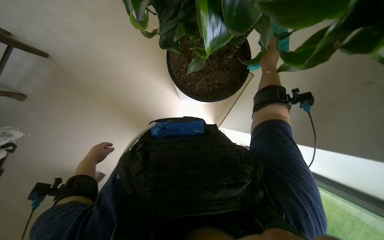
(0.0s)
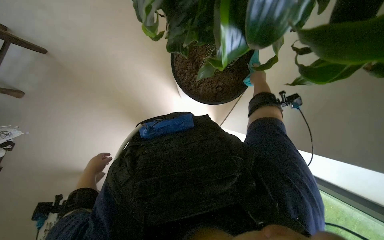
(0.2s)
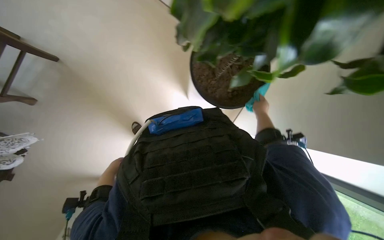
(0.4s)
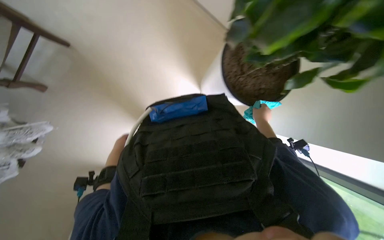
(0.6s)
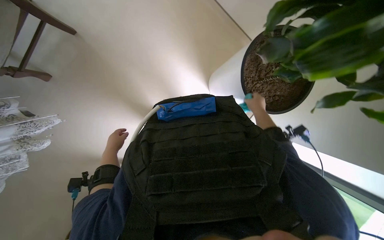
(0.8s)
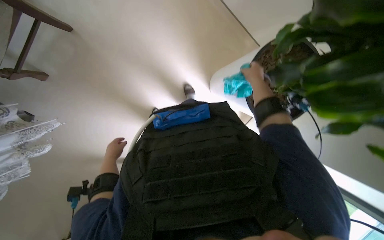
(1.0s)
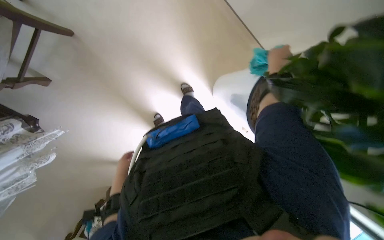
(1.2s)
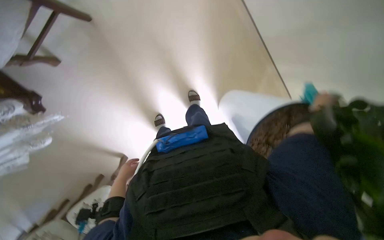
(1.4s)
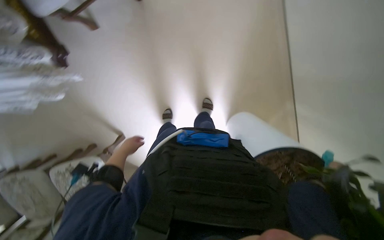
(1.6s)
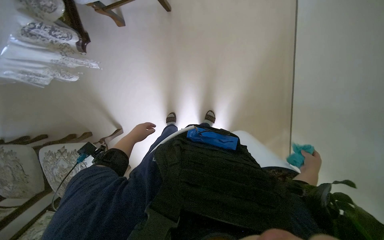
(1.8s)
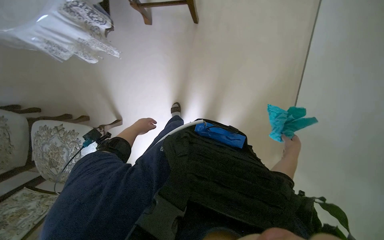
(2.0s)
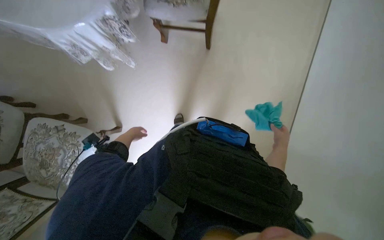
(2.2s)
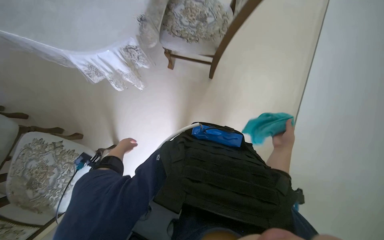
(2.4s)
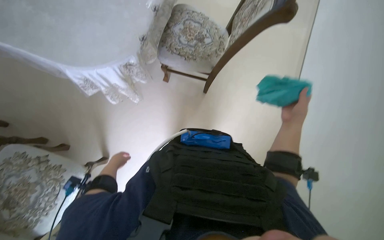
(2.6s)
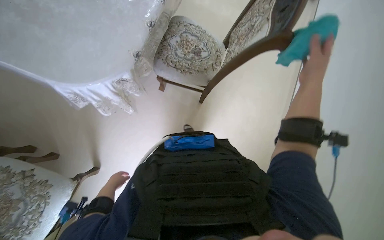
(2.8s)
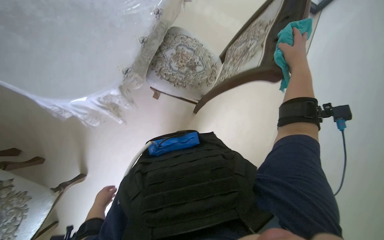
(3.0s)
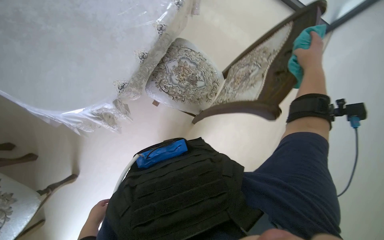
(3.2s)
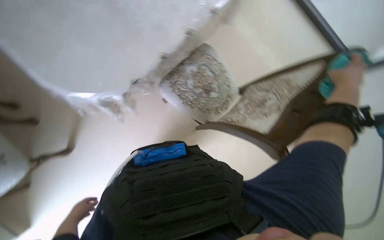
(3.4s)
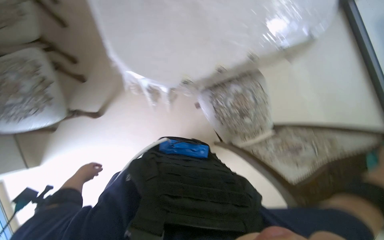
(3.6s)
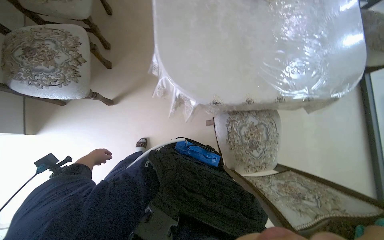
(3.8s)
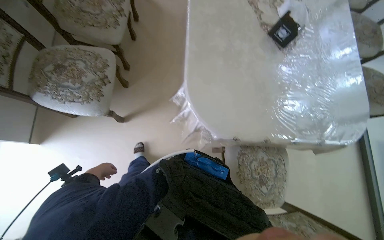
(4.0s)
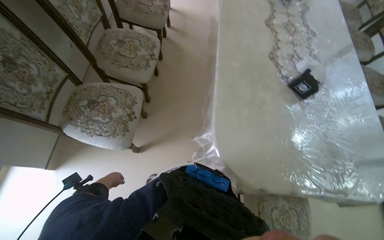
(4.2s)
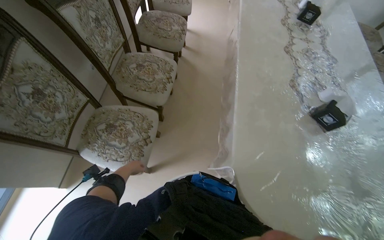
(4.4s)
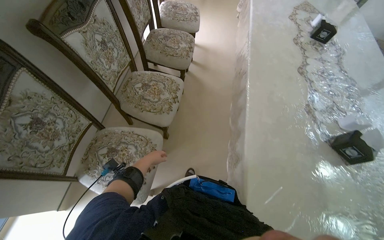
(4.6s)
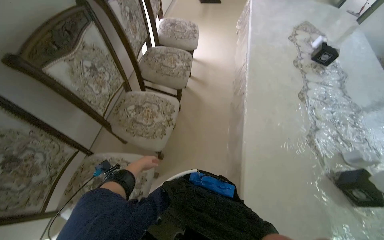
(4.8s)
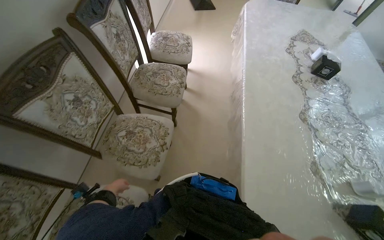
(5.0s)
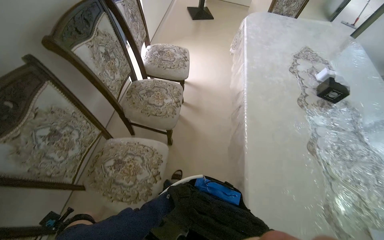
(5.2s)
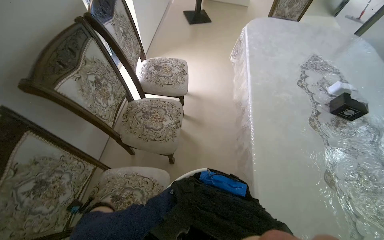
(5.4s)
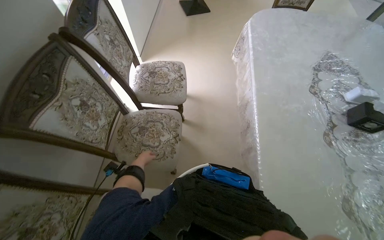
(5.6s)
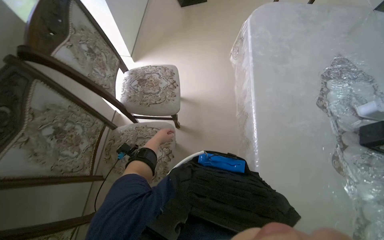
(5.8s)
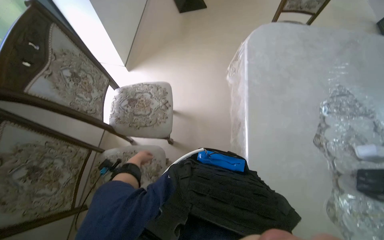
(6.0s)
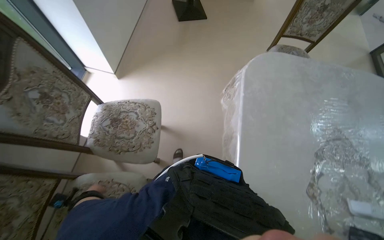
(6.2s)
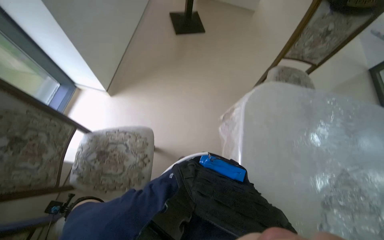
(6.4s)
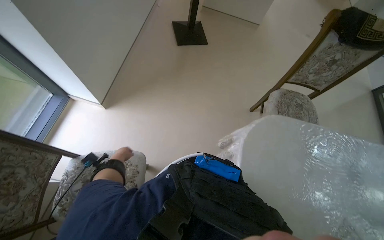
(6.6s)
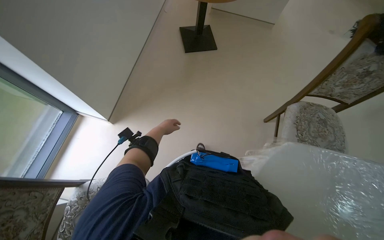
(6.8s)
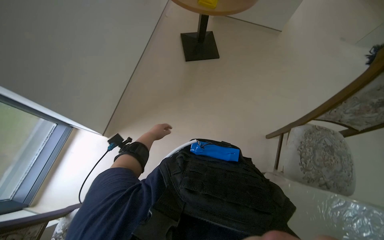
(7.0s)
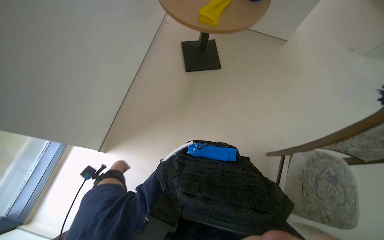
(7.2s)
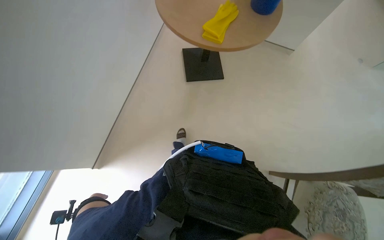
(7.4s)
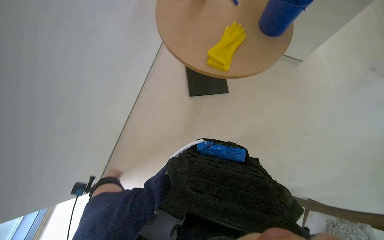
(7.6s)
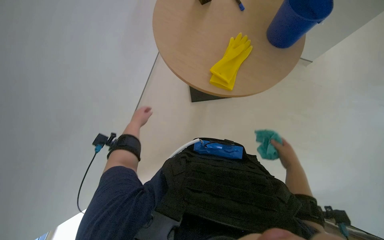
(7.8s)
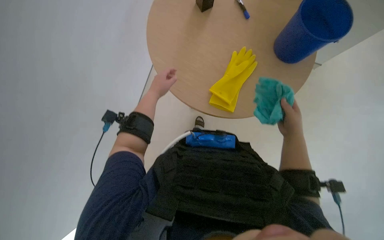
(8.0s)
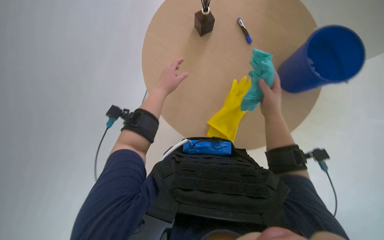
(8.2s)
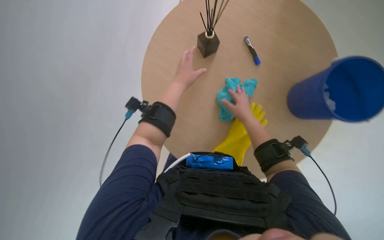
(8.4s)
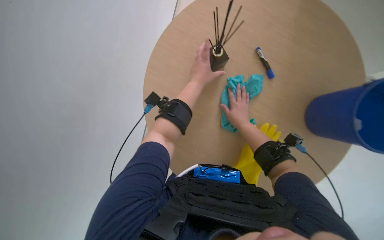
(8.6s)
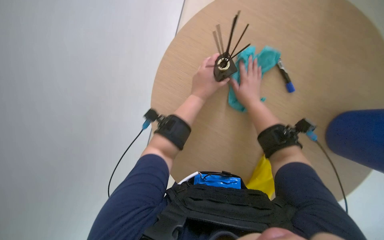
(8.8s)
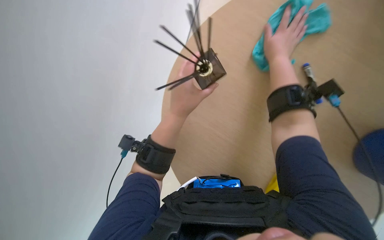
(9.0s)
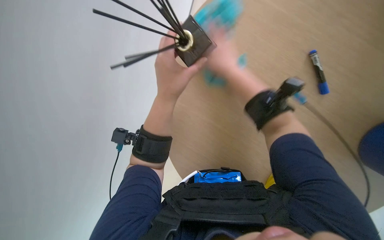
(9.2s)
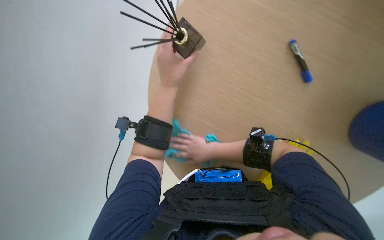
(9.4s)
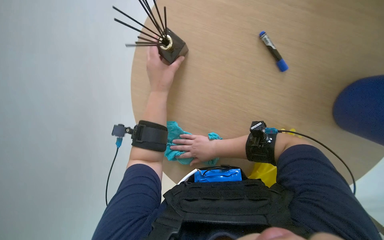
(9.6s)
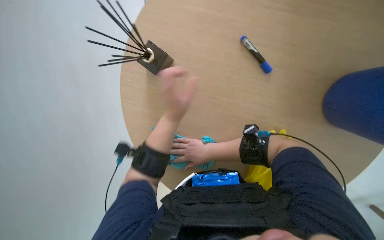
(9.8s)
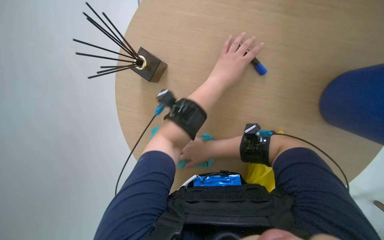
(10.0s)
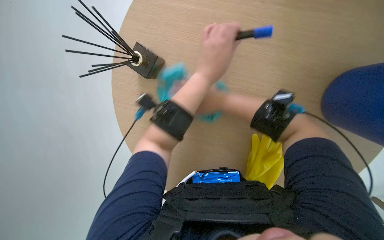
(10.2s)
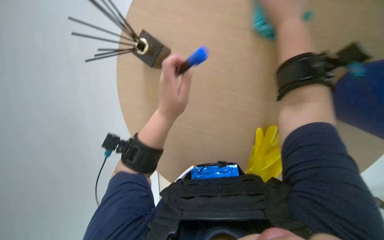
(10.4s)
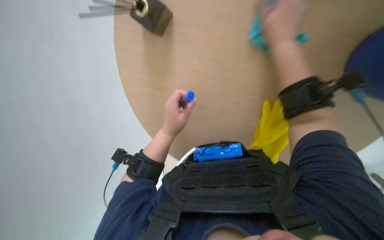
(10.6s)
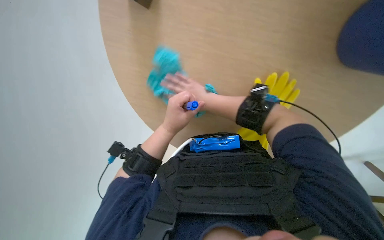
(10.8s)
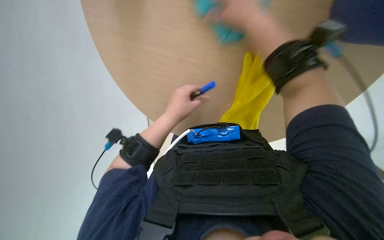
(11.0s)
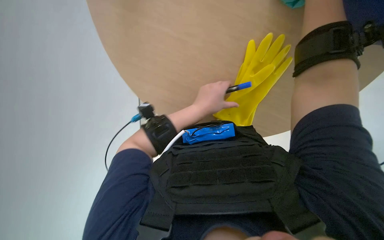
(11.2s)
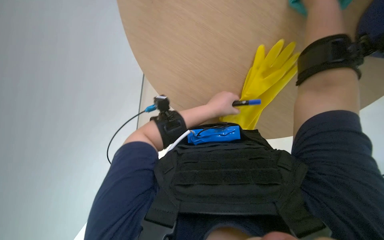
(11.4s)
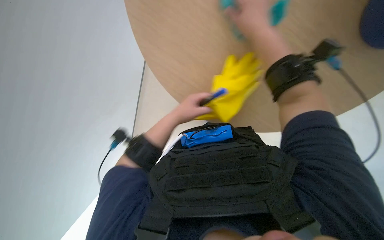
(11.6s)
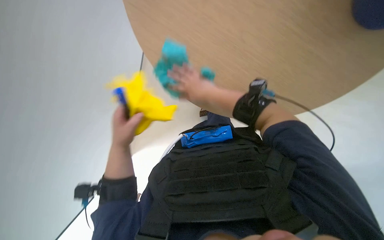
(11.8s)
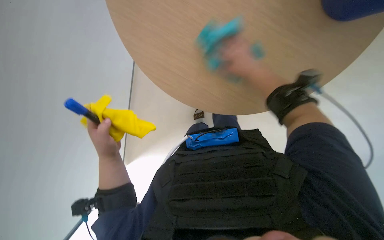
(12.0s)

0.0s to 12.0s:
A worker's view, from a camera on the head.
Job: wiping surfaces.
The whole recording: Wiping various surfaces and objects. The worker wrings a green cloth and wipes the window, a plant, a chair, and table items.
0.0s to 1.6s: The head turns to the left by roughly 25 degrees.
1.6s to 3.0s: The wearer looks roughly 35 degrees further upward. The scene turns roughly 45 degrees clockwise in the picture.
3.0s to 4.4s: The camera travels roughly 50 cm. The view tilts some 25 degrees upward. The scene rotates clockwise by some 75 degrees.
4.4s to 6.0s: The camera is carried roughly 1.5 m.
6.0s to 7.6s: The head travels some 1.5 m.
7.6s to 9.0s: The left hand travels to the right and nearer to the camera by some 35 cm.
9.0s to 10.4s: The left hand moves some 20 cm to the right and comes back.
10.4s to 12.0s: The wearer looks about 15 degrees further downward. The right hand swings nearer and farther, approximately 25 cm each way, with 2 reversals. Meanwhile the left hand moves to the left and down the picture, approximately 20 cm.

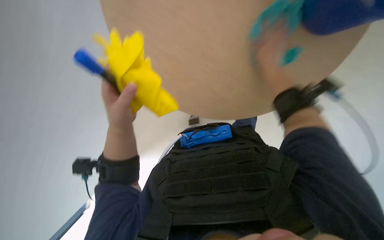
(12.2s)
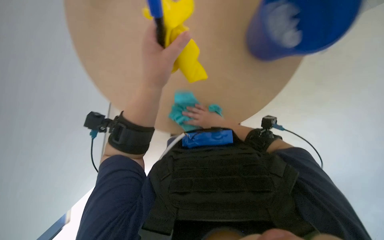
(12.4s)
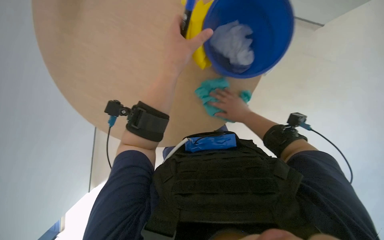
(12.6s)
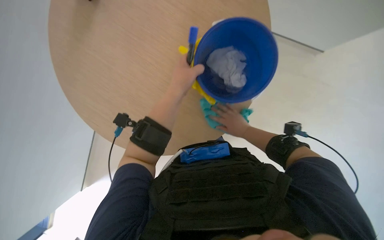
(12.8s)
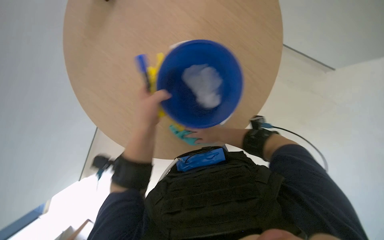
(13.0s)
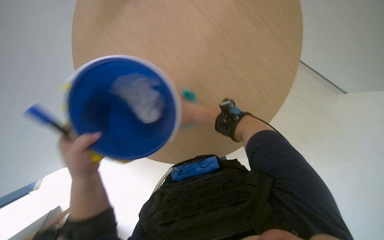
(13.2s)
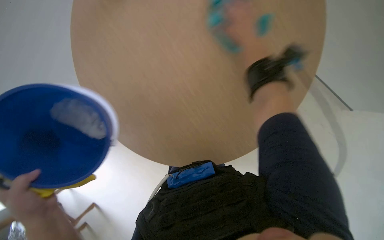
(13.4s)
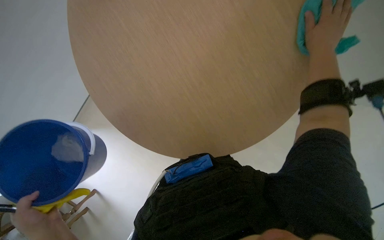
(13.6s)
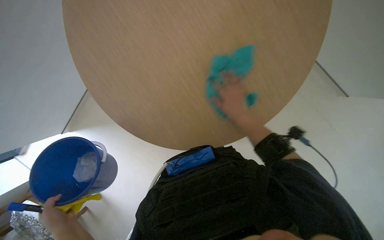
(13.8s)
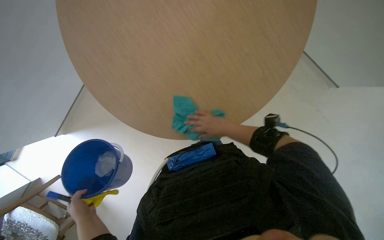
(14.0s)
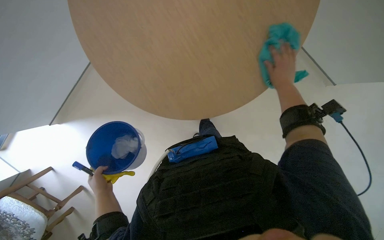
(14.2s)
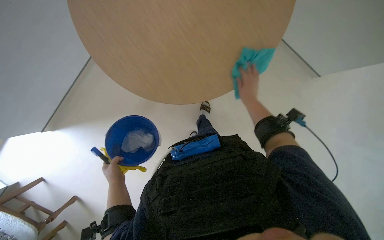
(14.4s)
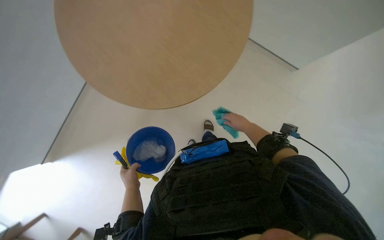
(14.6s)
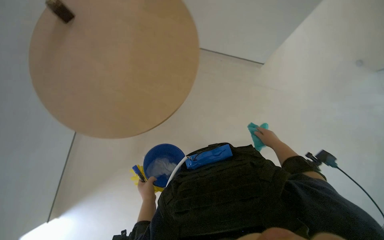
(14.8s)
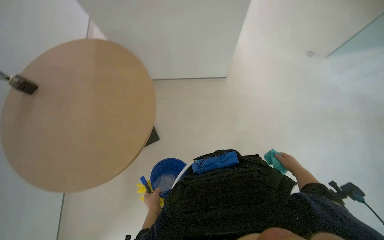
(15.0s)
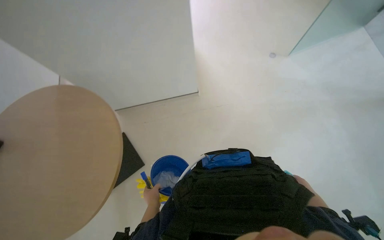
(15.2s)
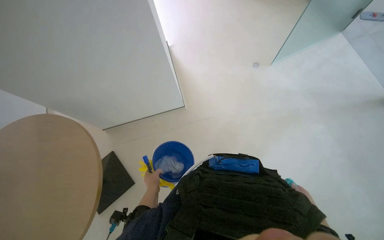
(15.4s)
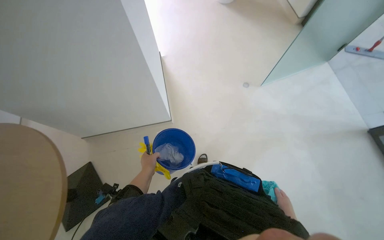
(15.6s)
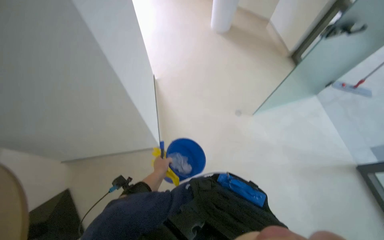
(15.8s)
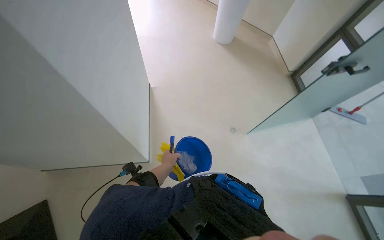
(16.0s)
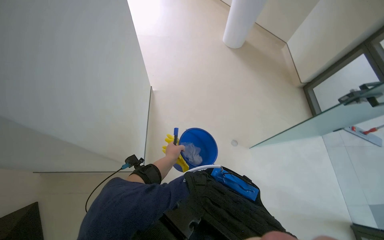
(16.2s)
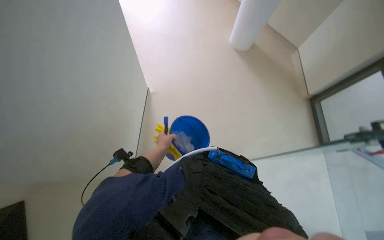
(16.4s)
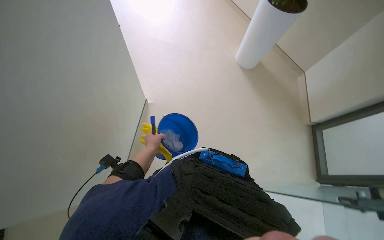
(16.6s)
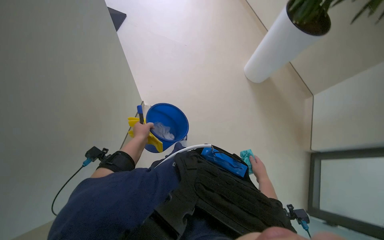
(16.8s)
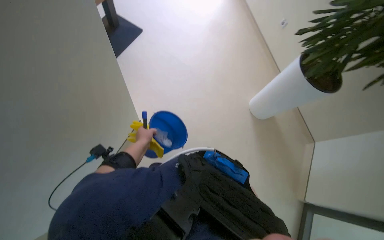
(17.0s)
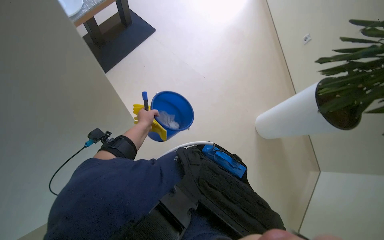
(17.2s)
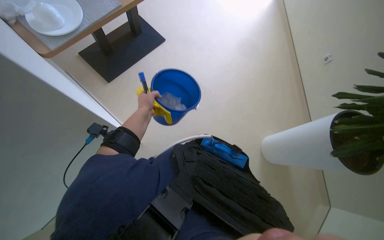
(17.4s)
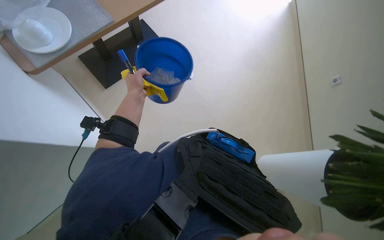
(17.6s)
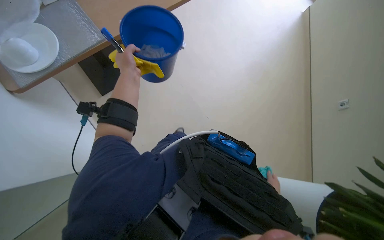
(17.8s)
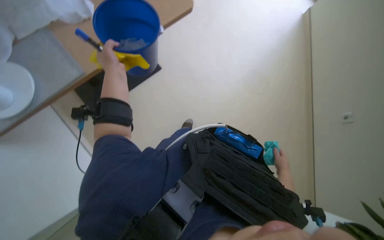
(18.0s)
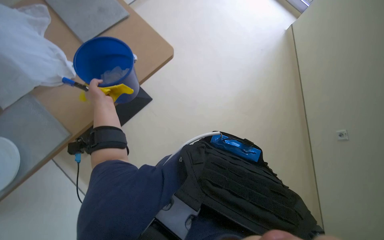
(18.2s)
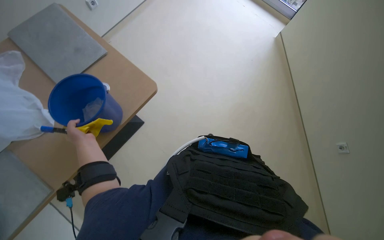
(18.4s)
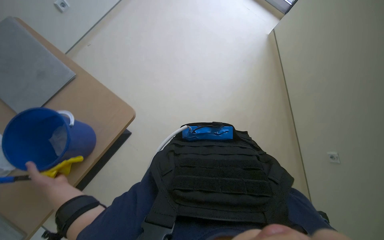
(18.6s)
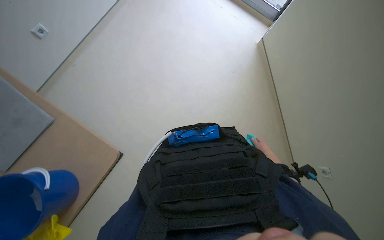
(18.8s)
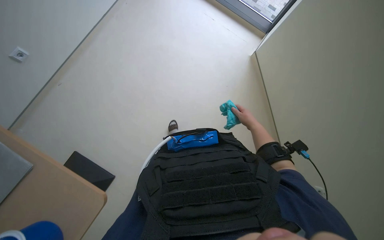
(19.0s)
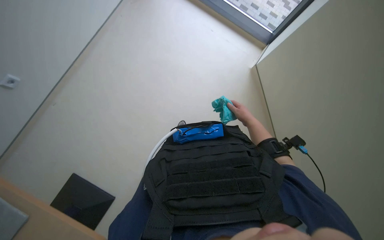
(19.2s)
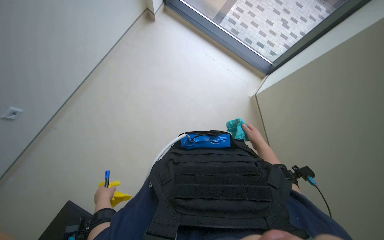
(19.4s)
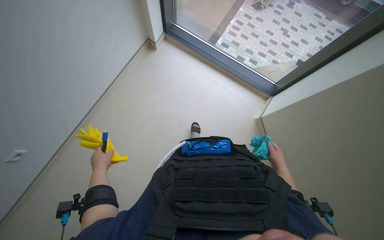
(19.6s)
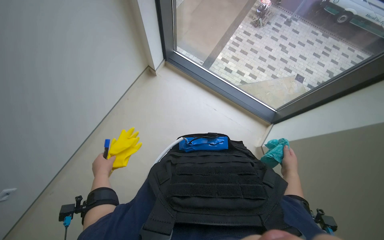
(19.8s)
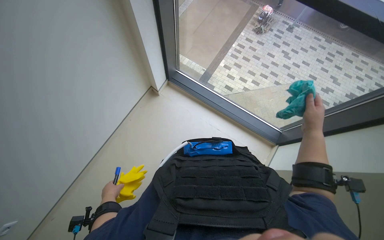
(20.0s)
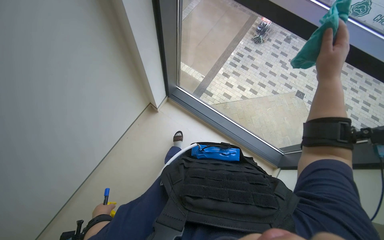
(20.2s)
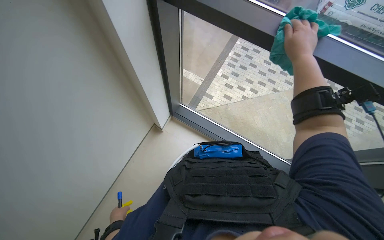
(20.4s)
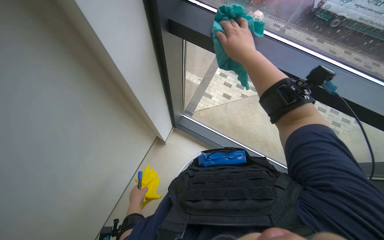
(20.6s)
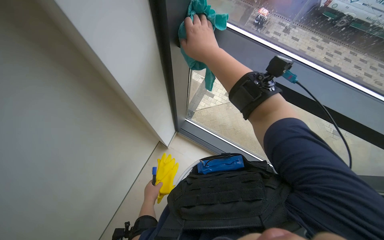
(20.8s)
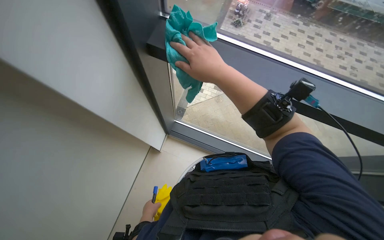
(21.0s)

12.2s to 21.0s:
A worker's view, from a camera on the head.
Job: wiping surfaces.
The whole recording: Wiping various surfaces and objects. The worker wrings a green cloth and wipes the window, a plant, a chair, and table items.
12.2s to 13.6s: The left hand travels down the picture and to the left by approximately 20 cm.
13.6s to 15.2s: The left hand travels farther from the camera and down the picture by roughly 40 cm.
15.2s to 16.6s: The camera pitches upward, by about 15 degrees. Everything in view rotates approximately 35 degrees clockwise. The left hand is displaced up the picture by approximately 50 cm.
16.6s to 18.0s: The camera travels about 60 cm. The scene turns some 30 degrees clockwise in the picture.
18.0s to 19.6s: The scene turns about 50 degrees counterclockwise in the picture.
